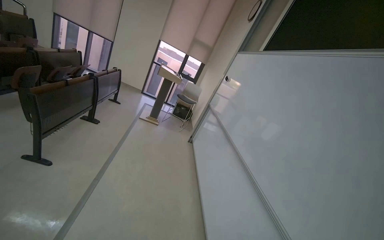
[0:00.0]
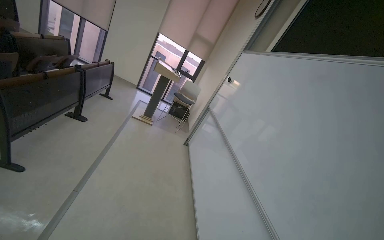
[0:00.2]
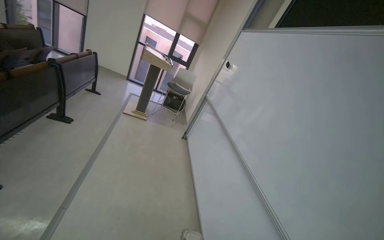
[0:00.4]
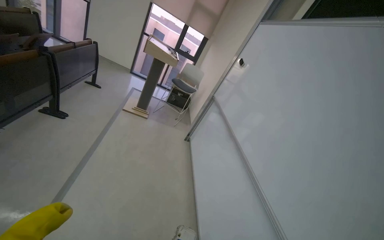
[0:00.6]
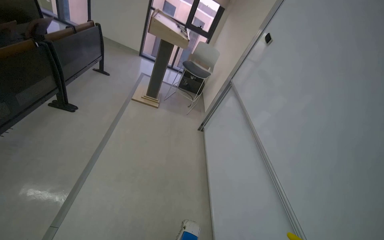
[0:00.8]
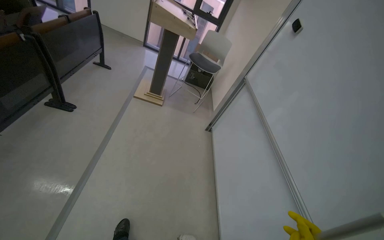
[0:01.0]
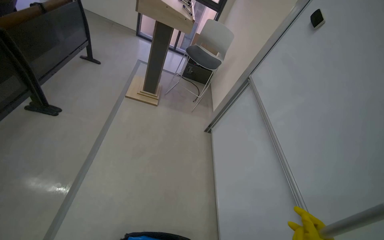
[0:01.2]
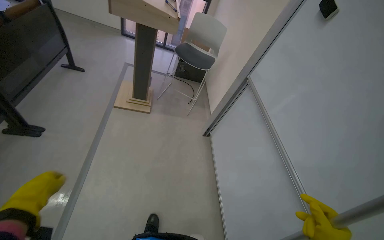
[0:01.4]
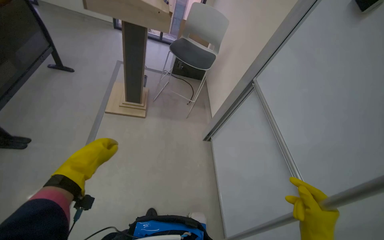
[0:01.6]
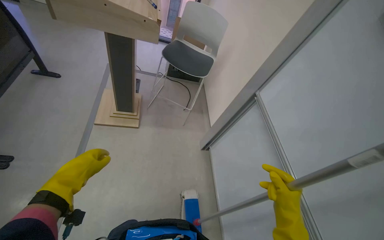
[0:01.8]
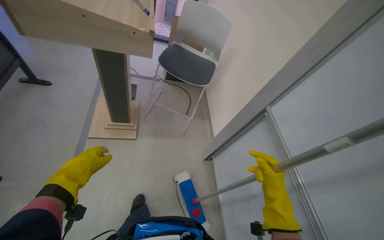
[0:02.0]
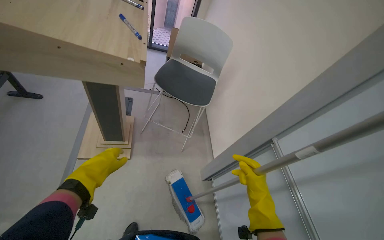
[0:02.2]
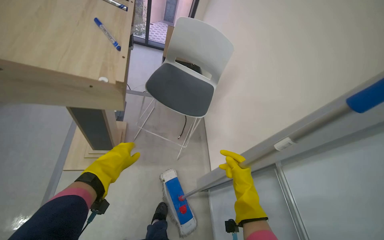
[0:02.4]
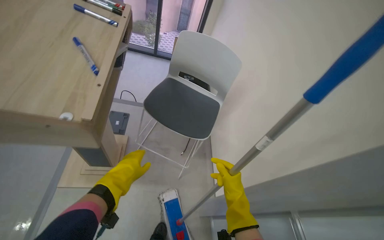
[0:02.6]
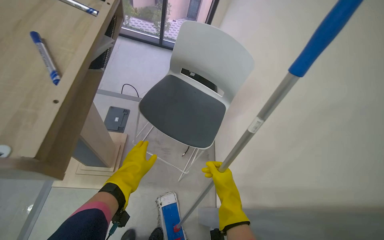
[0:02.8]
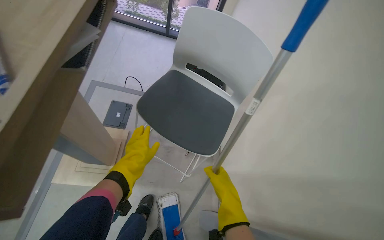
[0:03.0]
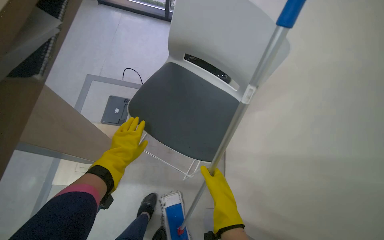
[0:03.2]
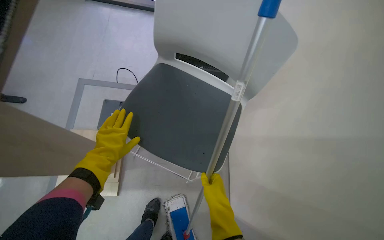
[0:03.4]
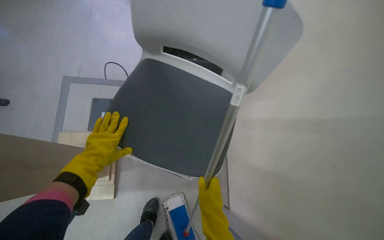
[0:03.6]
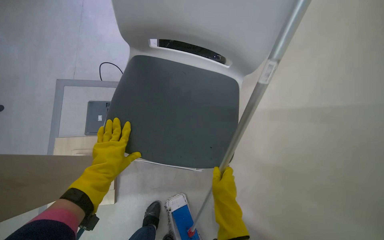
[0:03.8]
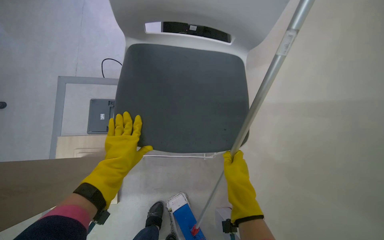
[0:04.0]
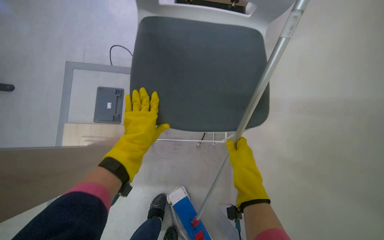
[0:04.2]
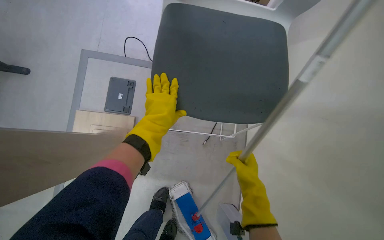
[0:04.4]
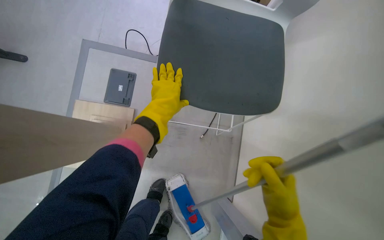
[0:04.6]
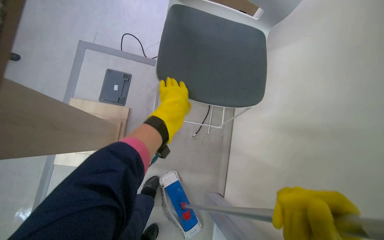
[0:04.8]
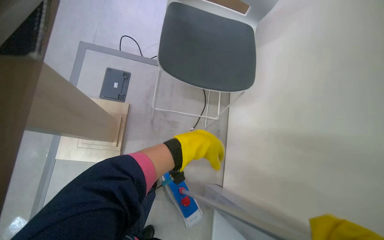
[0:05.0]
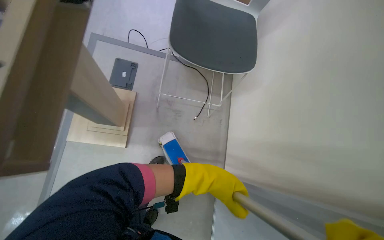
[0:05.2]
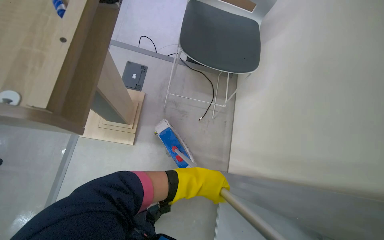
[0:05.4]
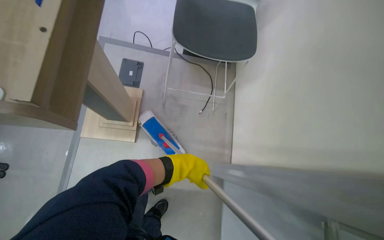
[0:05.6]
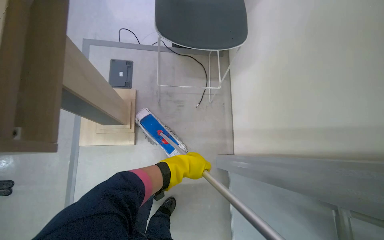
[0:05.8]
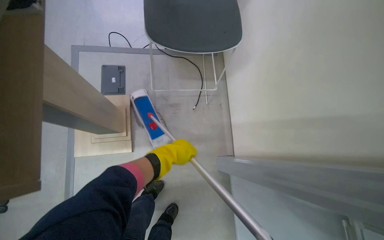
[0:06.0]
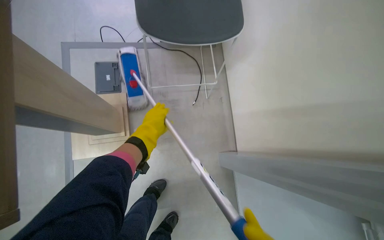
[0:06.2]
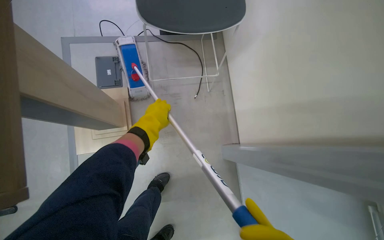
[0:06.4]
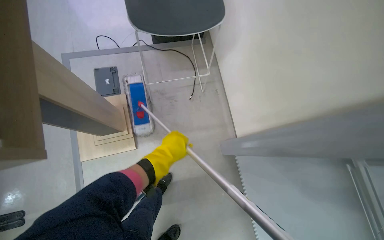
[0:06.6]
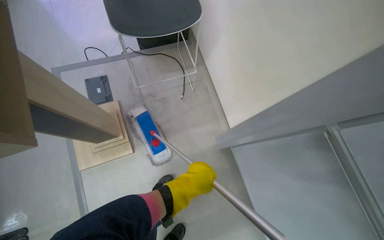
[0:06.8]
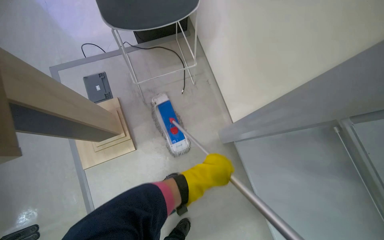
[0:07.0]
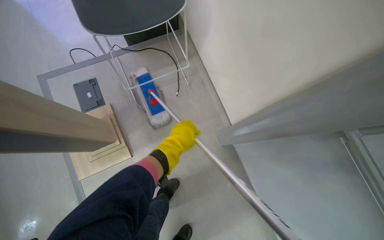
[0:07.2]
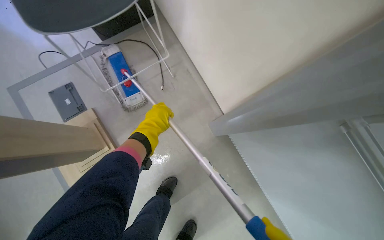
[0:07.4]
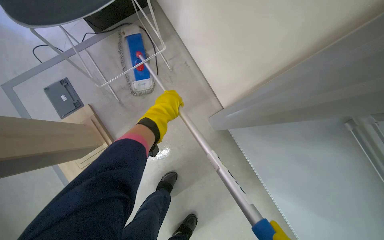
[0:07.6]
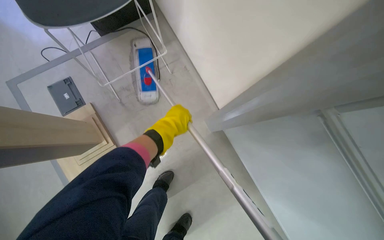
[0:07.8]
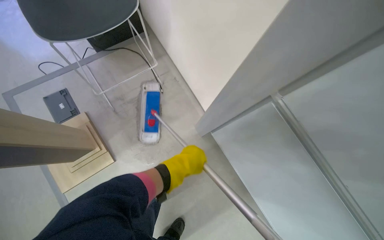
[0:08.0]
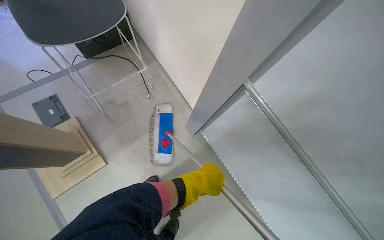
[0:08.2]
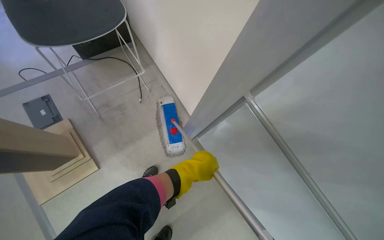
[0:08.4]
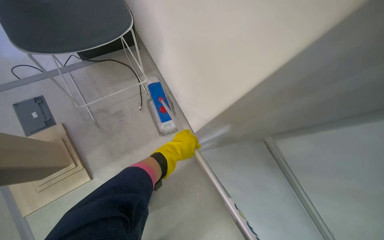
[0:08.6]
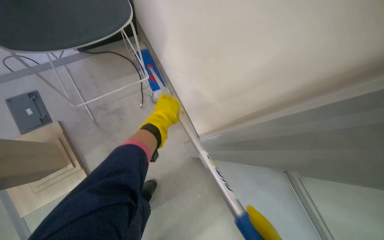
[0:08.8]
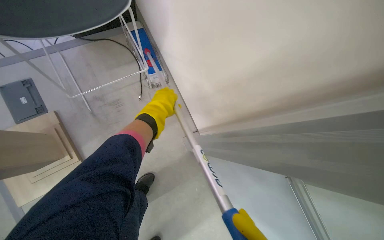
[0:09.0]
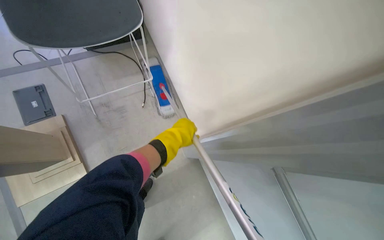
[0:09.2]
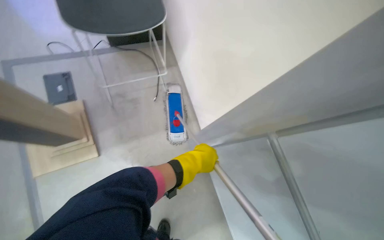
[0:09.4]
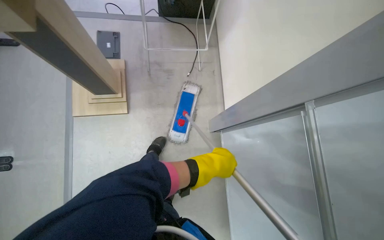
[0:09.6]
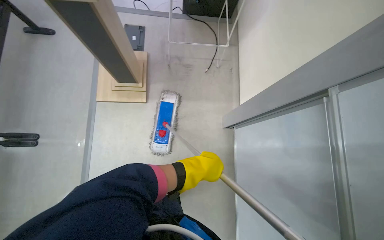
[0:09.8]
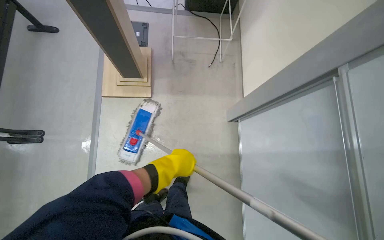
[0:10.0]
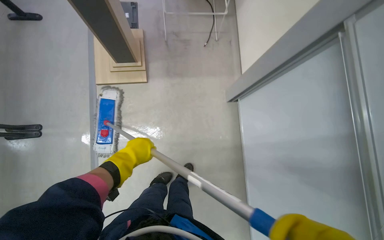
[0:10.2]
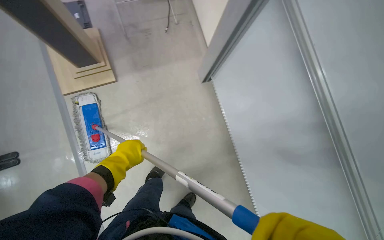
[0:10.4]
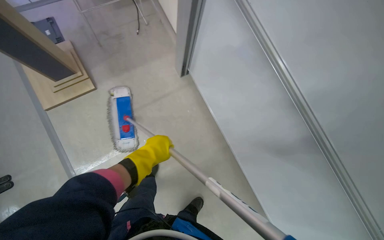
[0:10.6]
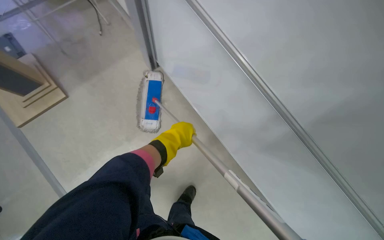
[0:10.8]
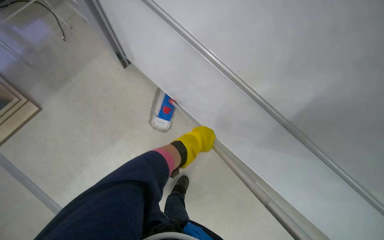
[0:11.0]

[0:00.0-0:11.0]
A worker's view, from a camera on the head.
Job: preparing cleaning supplies.
The whole recording: Attaching cleaning device to railing. Attaches a cleaning device to the metal railing.
0:00.0 to 0:01.6: The camera is carried some 2 m. The view tilts roughly 30 degrees downward.
0:01.6 to 0:03.2: The wearer moves roughly 1 m.
0:03.2 to 0:04.8: The left hand moves up the picture, some 10 cm.
0:04.8 to 0:06.2: The left hand goes roughly 30 cm down the picture.
0:06.2 to 0:07.8: The left hand heads to the right, covering roughly 25 cm, and travels down the picture and back again, roughly 25 cm each way.
0:07.8 to 0:09.4: The left hand swings up and down the picture, approximately 20 cm each way, with 2 reversals.
0:09.4 to 0:11.0: The camera travels roughly 70 cm. The wearer looks some 15 degrees further downward. The scene turns roughly 35 degrees counterclockwise in the picture.

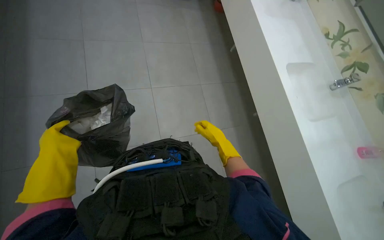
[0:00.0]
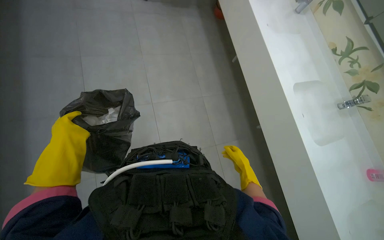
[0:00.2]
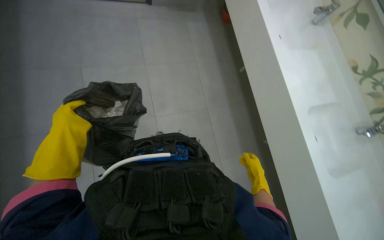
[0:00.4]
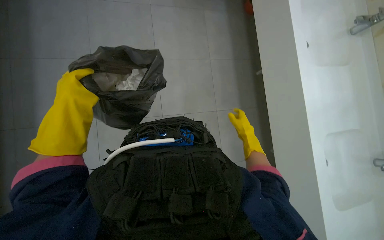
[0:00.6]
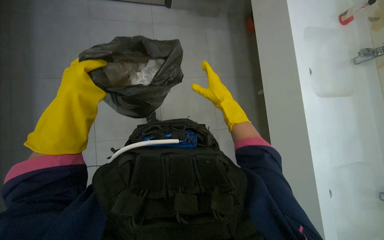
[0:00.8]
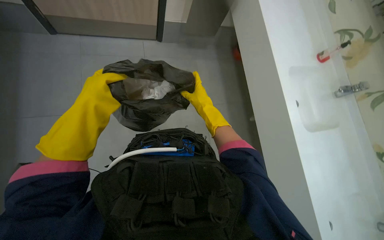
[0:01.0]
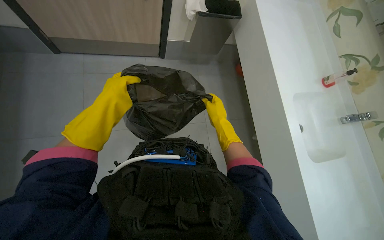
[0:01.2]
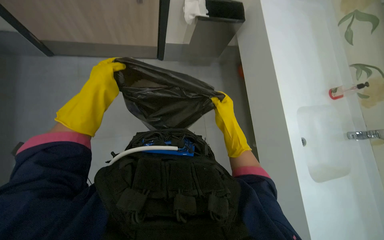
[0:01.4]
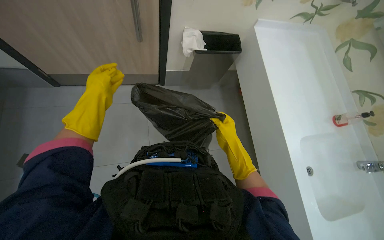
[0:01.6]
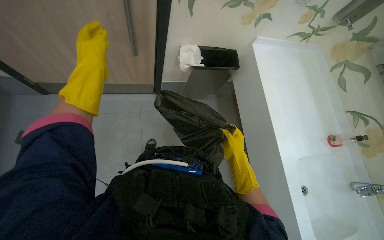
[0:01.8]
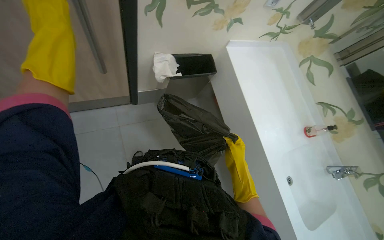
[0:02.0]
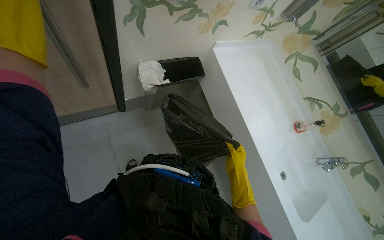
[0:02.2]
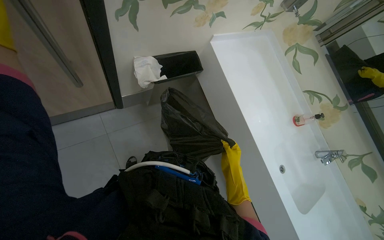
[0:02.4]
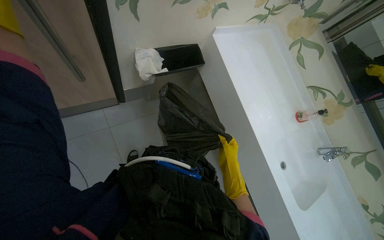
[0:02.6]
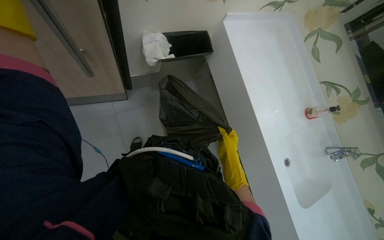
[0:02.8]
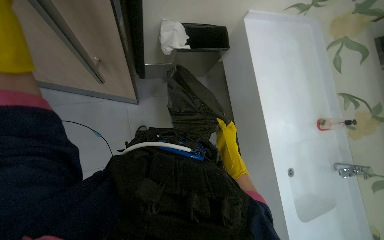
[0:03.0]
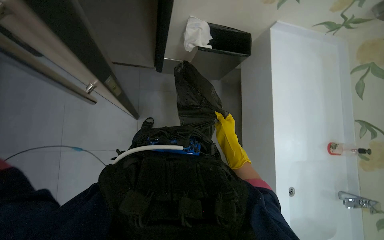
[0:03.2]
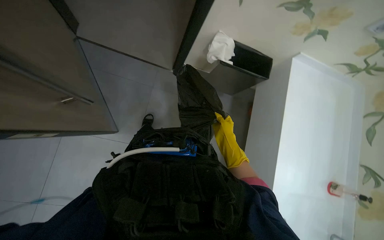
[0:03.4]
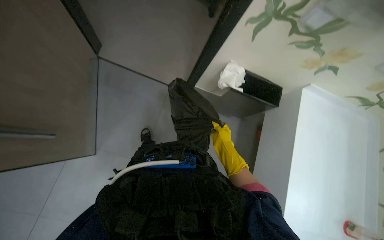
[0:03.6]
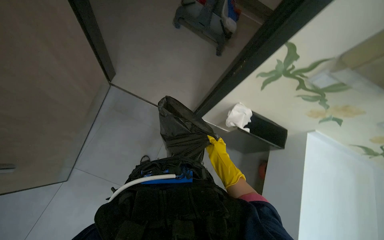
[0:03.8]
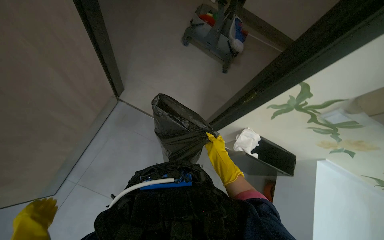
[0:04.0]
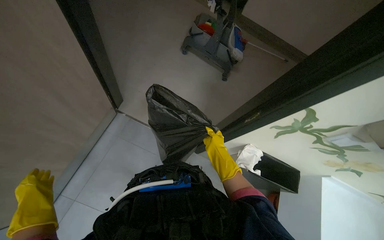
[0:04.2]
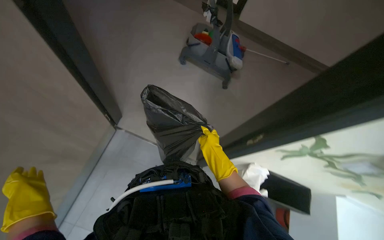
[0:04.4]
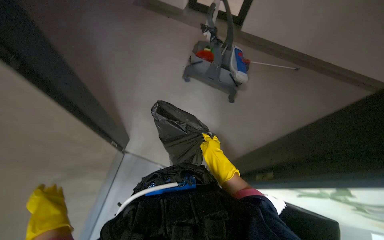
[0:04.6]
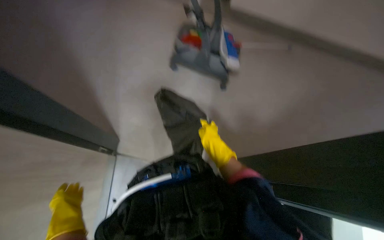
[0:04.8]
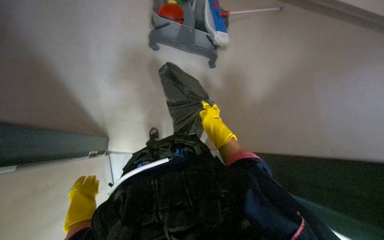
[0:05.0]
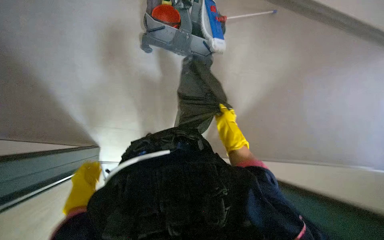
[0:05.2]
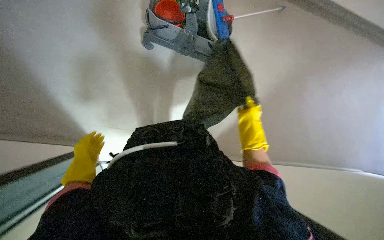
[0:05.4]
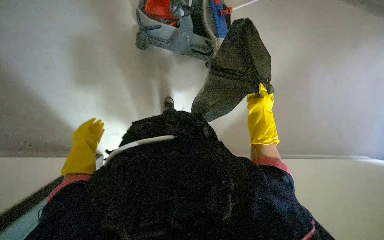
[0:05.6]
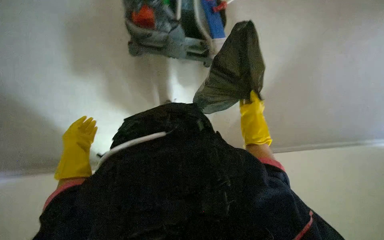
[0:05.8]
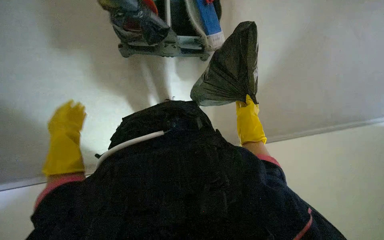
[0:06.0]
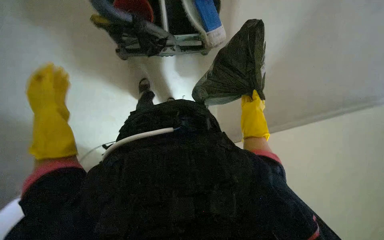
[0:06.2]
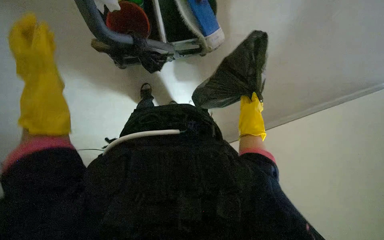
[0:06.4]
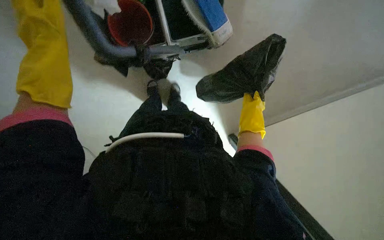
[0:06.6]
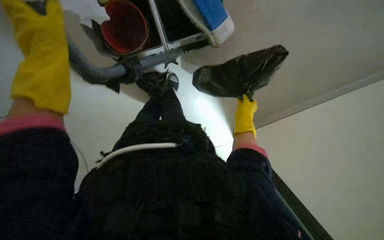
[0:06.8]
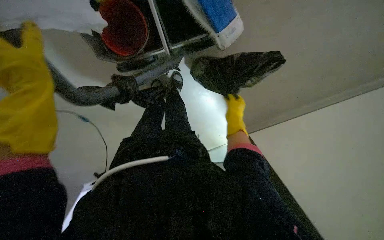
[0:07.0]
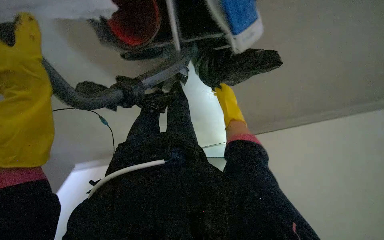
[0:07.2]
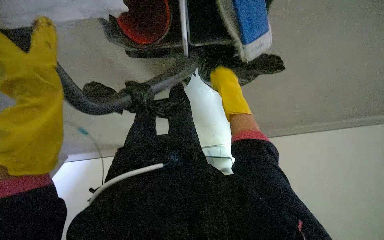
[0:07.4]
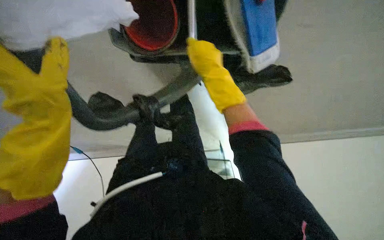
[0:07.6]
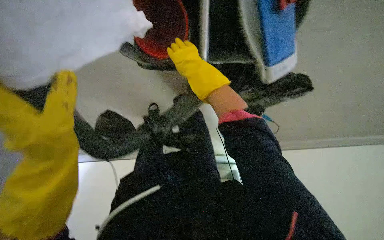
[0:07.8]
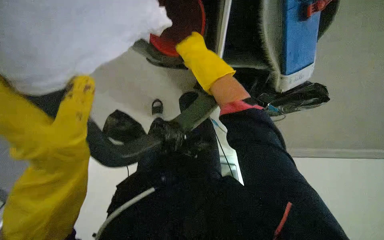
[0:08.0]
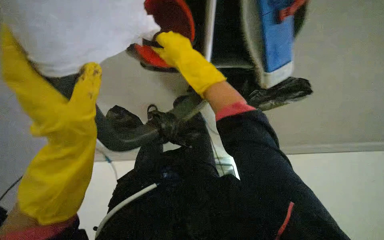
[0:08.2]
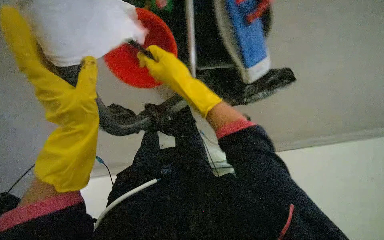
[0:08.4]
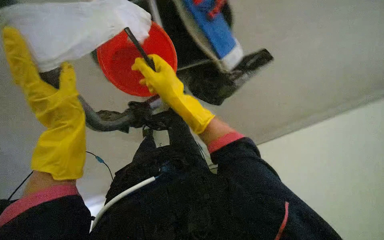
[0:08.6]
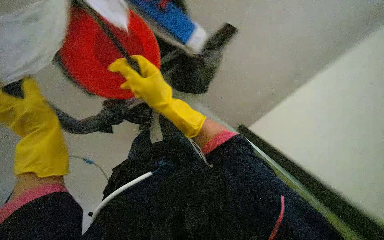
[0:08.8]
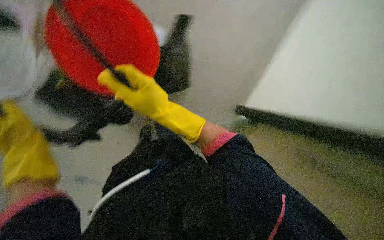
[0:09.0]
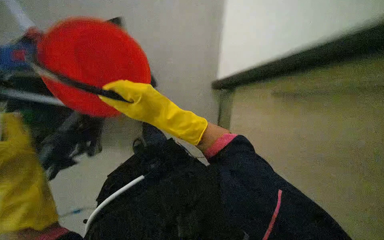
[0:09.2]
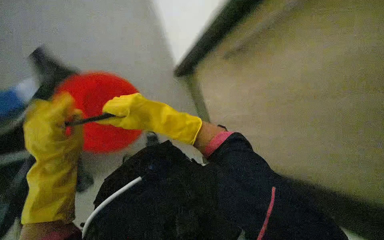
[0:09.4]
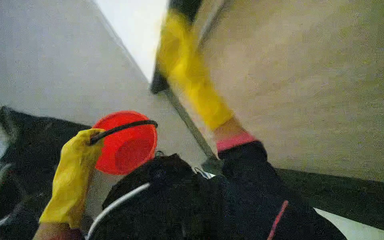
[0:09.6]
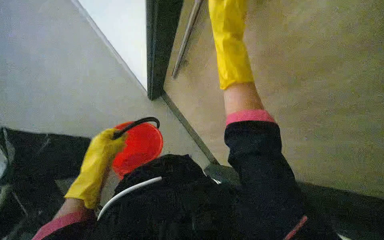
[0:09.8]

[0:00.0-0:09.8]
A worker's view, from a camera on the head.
Job: preparing cleaning supplies.
The whole recording: Preparing cleaning supplies. The worker gathers and organizes various cleaning tools and solutions from the cart, including filling a bucket with water.
0:00.0 to 0:01.4: The view tilts approximately 15 degrees upward. The left hand heads up the picture, covering approximately 10 cm. The right hand reaches about 15 cm down the picture, then returns.
0:02.8 to 0:04.2: The head turns to the left by some 45 degrees. The camera pitches upward, by some 25 degrees.
0:04.2 to 0:05.6: The right hand moves up the picture, roughly 30 cm.
0:05.6 to 0:07.0: The right hand swings nearer and farther, approximately 15 cm each way, with 2 reversals, while the left hand is displaced up the picture and nearer to the camera by roughly 40 cm.
0:07.0 to 0:08.4: The right hand moves nearer to the camera, to the left and up the picture, about 35 cm.
0:08.4 to 0:09.8: The right hand is displaced to the right and up the picture by approximately 30 cm.
